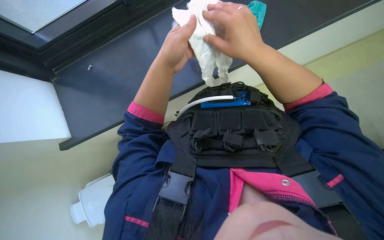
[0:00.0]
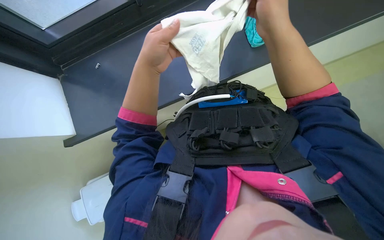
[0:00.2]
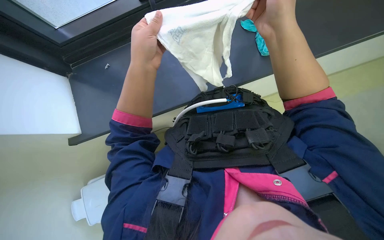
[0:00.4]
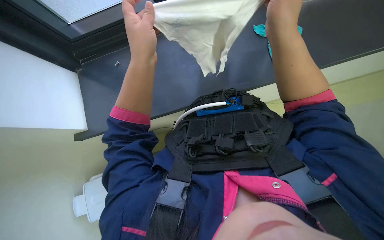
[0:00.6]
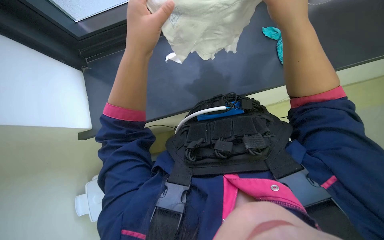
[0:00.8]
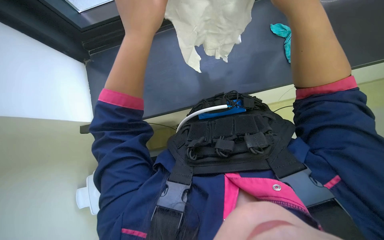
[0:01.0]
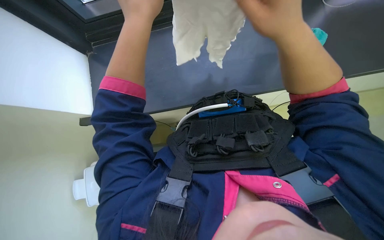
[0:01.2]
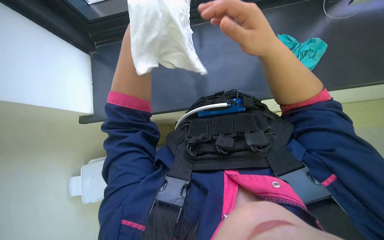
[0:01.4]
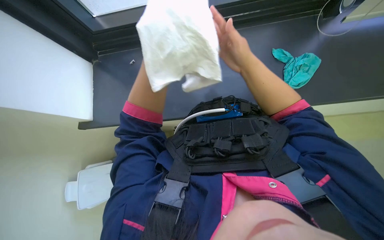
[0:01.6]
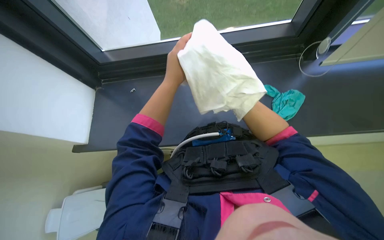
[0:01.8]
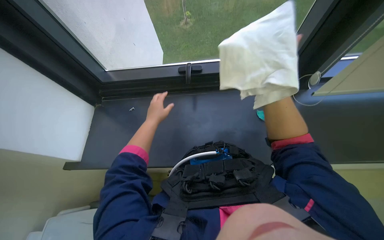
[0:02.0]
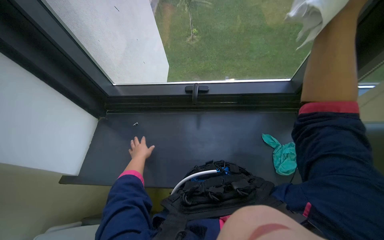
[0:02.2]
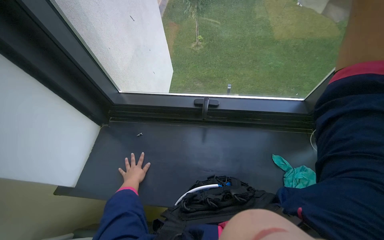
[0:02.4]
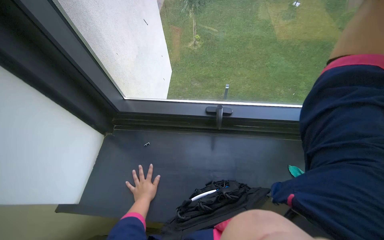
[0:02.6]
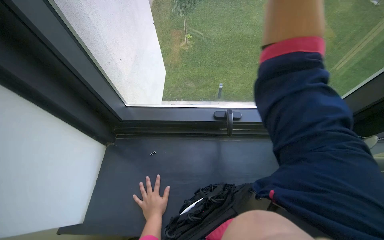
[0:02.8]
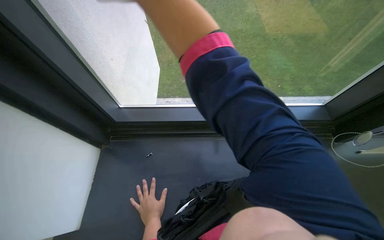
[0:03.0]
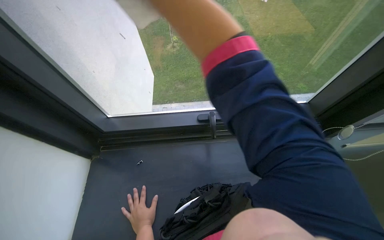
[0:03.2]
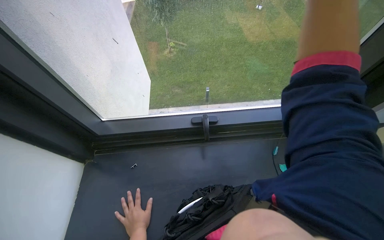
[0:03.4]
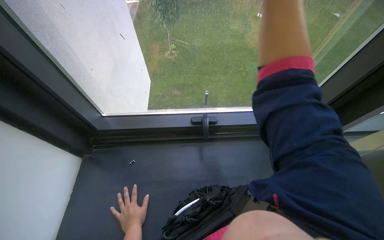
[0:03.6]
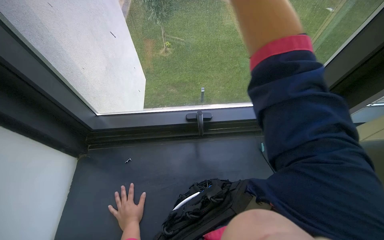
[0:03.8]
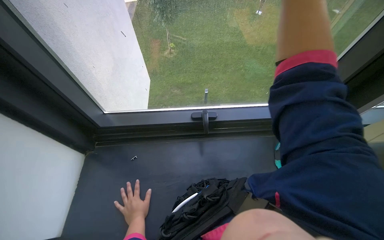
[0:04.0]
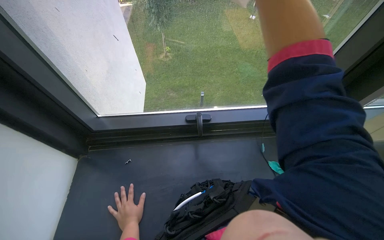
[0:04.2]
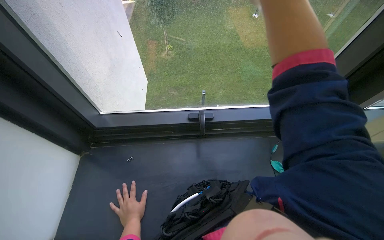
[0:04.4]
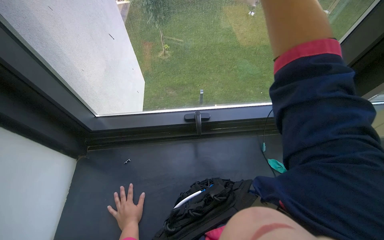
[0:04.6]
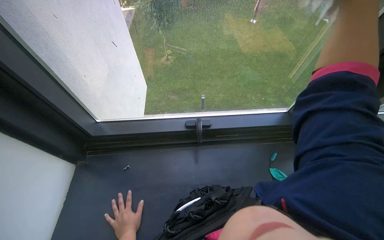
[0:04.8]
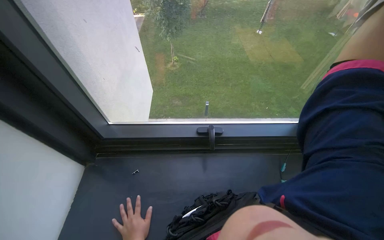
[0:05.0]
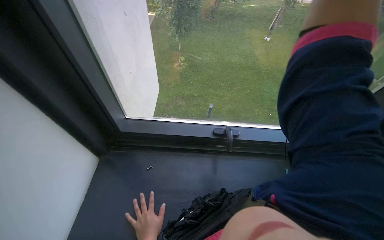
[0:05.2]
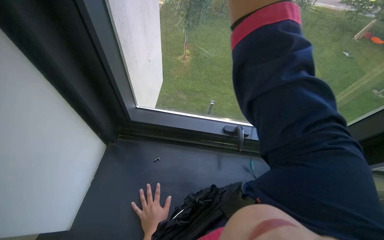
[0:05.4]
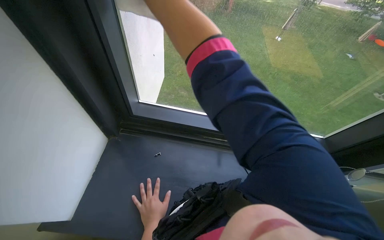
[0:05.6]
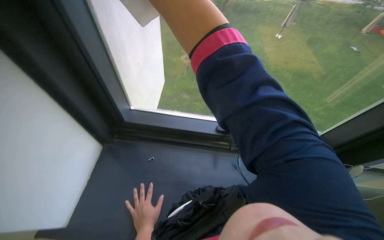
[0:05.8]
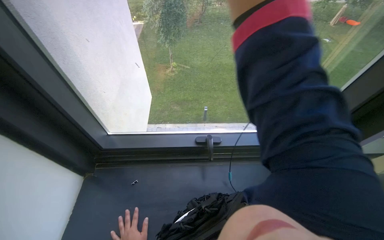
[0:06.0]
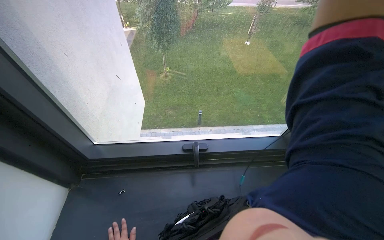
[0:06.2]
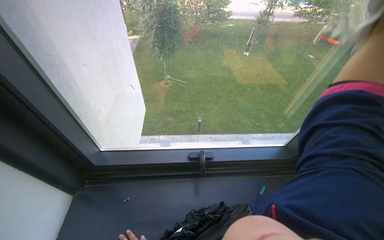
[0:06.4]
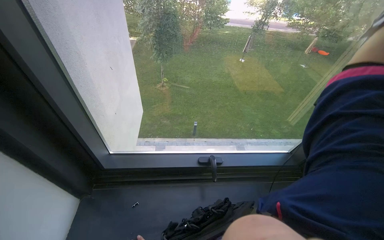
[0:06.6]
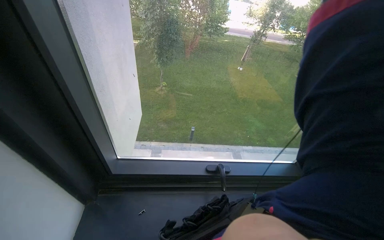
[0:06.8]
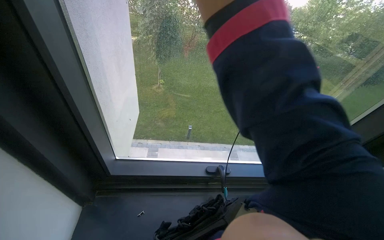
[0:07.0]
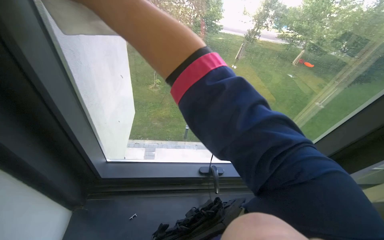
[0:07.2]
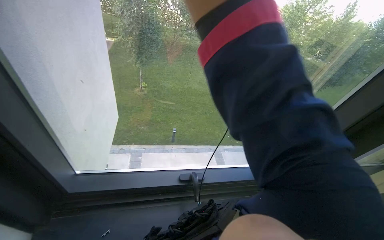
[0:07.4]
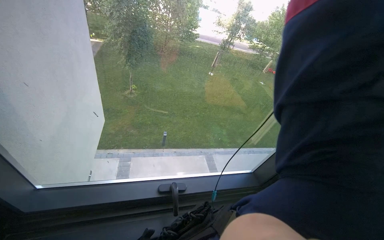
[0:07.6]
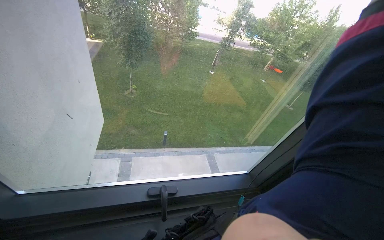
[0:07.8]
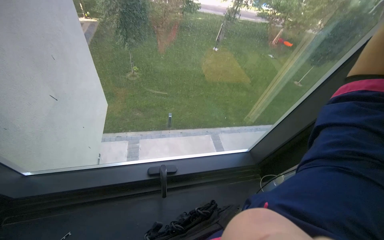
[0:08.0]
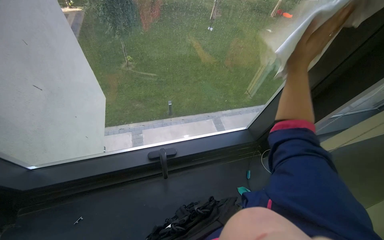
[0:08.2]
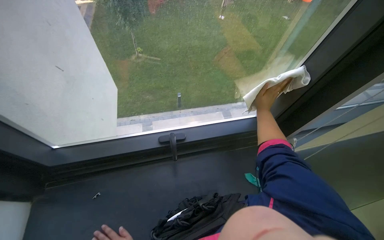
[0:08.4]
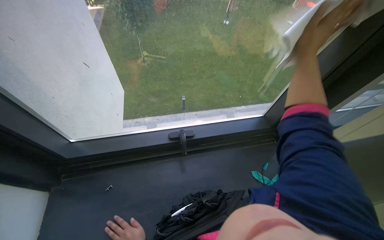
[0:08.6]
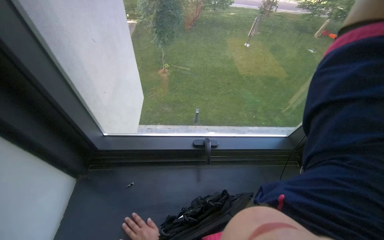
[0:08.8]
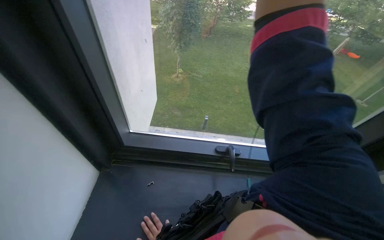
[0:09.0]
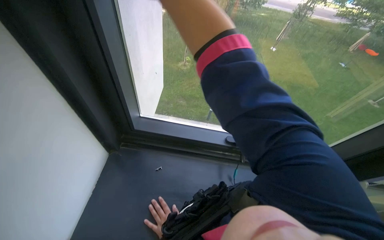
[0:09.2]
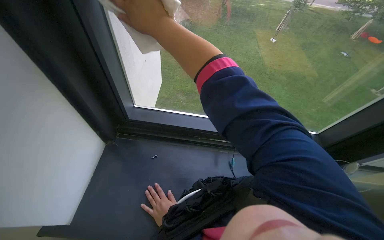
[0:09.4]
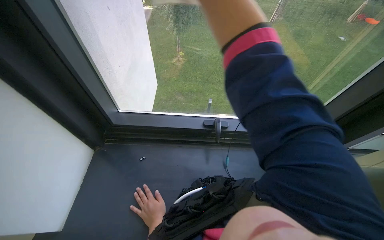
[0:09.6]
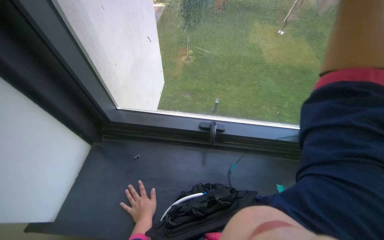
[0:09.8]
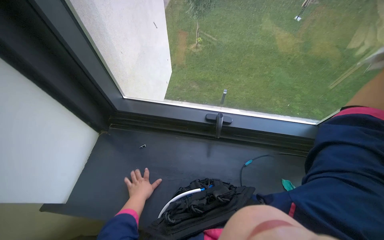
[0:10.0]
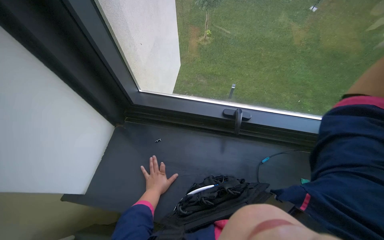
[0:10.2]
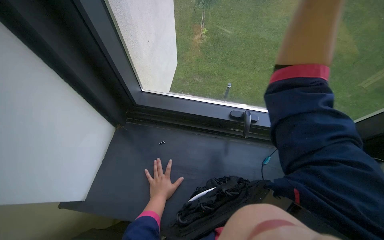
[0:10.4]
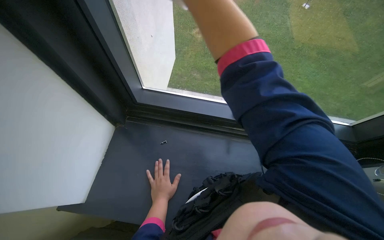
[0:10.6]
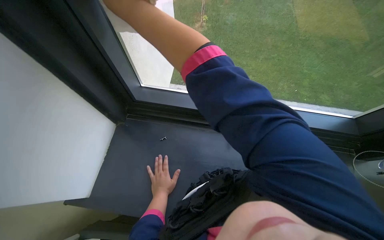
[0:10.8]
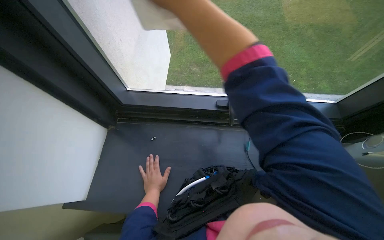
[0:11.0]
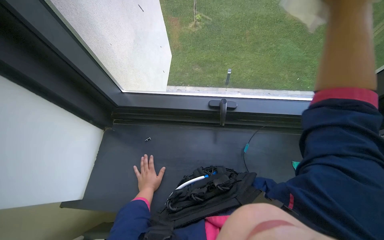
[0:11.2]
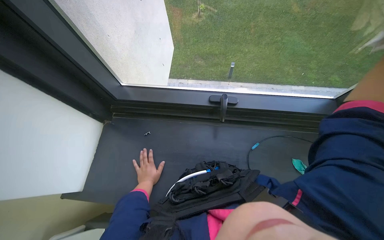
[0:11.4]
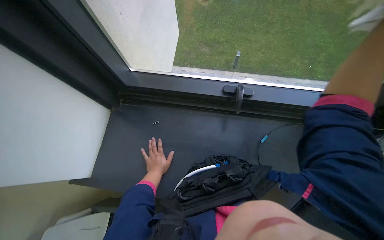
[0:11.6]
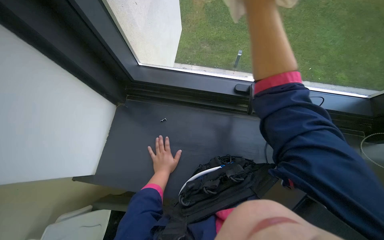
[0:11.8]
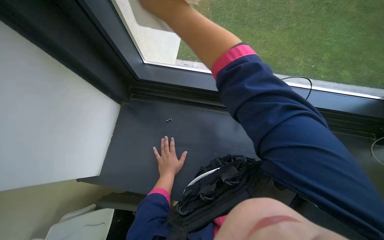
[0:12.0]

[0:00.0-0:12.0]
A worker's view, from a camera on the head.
Job: cleaning windows.
The whole recording: Wiping window frame and glass. The worker wipes the window frame and glass with cleaning cloths, adjusting the window blind.
0:01.6 to 0:03.0: The camera pitches upward, by roughly 30 degrees.
0:06.0 to 0:07.6: The camera is aimed approximately 20 degrees further to the right.
0:09.0 to 0:10.4: The wearer looks approximately 15 degrees further downward.
0:10.4 to 0:12.0: The wearer looks approximately 15 degrees further downward.

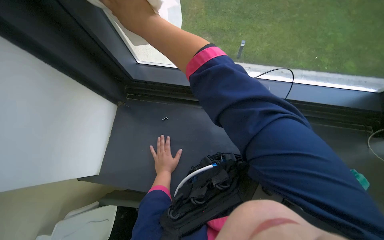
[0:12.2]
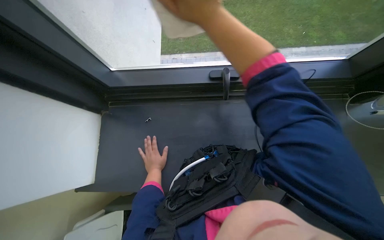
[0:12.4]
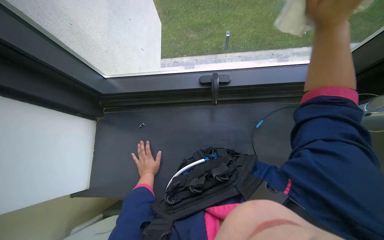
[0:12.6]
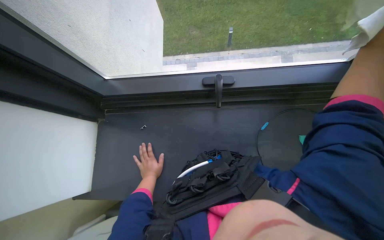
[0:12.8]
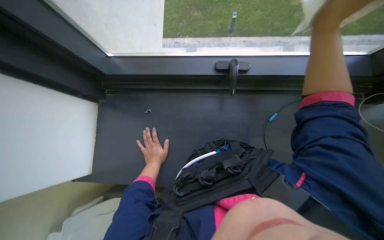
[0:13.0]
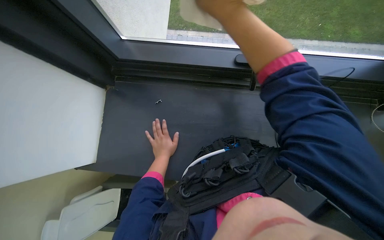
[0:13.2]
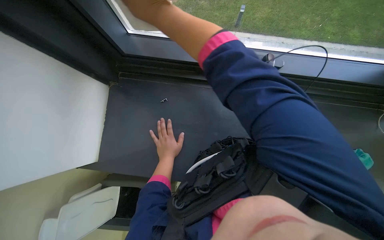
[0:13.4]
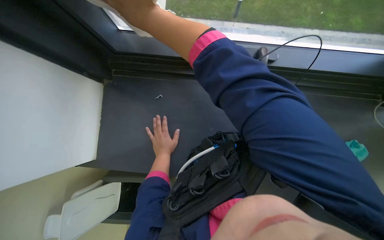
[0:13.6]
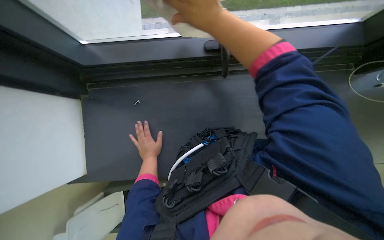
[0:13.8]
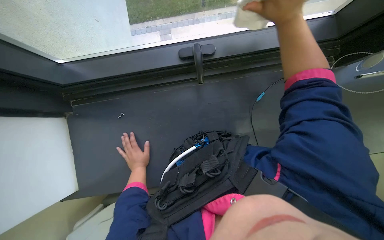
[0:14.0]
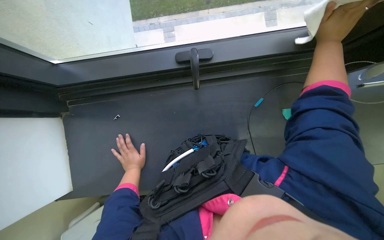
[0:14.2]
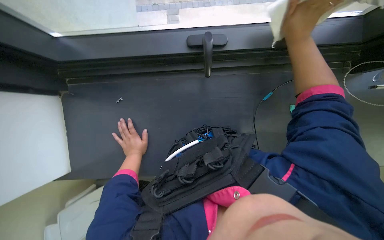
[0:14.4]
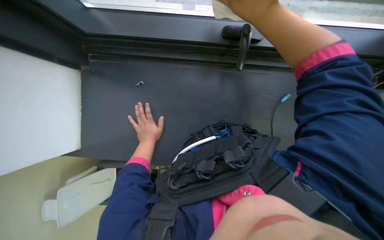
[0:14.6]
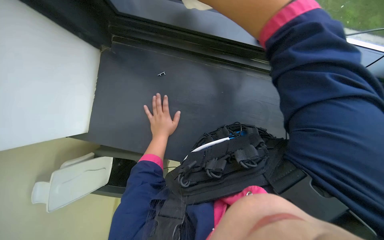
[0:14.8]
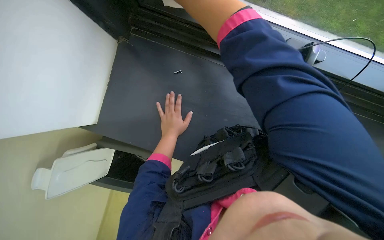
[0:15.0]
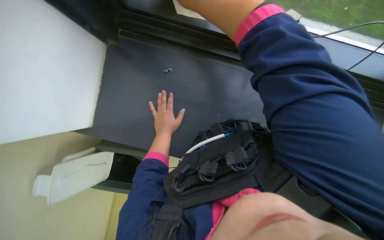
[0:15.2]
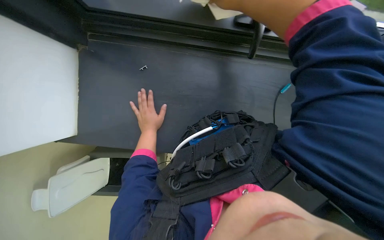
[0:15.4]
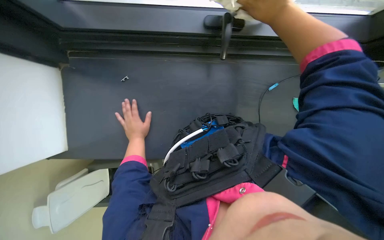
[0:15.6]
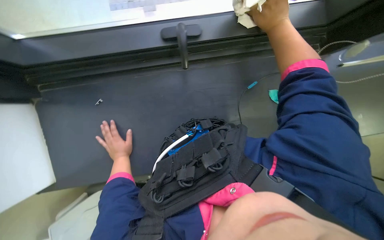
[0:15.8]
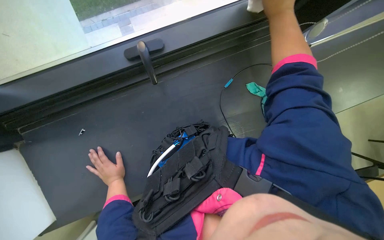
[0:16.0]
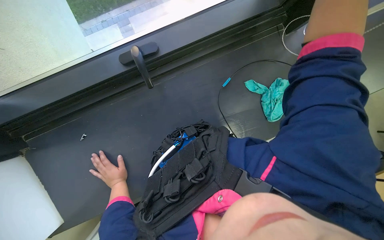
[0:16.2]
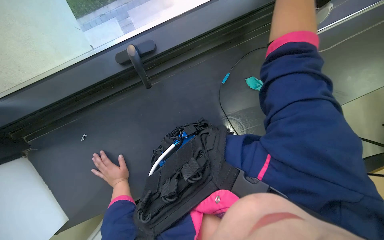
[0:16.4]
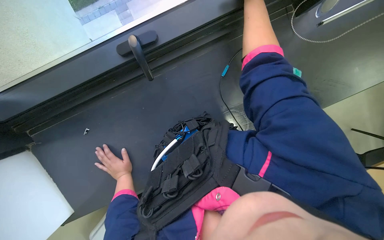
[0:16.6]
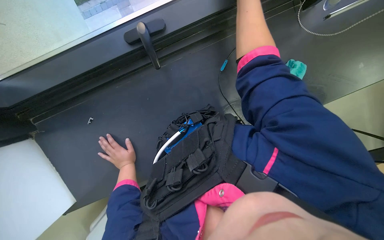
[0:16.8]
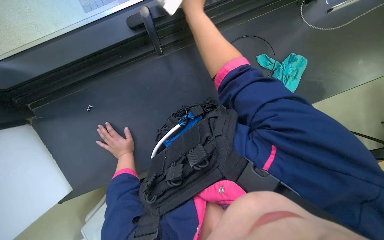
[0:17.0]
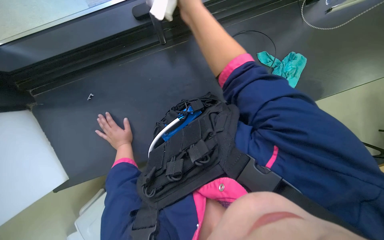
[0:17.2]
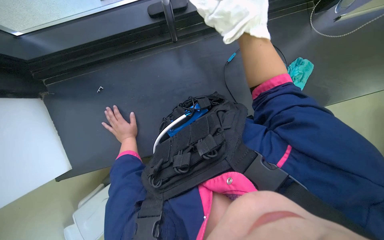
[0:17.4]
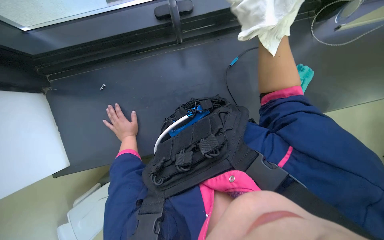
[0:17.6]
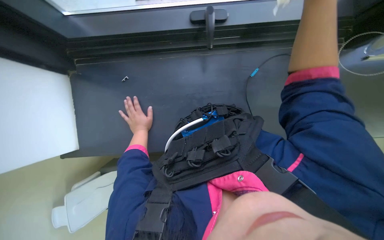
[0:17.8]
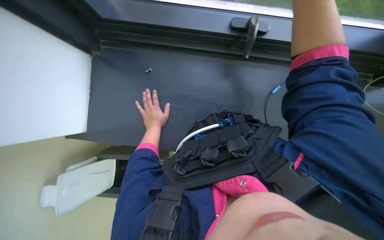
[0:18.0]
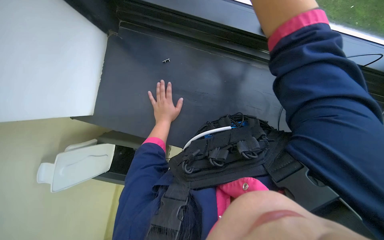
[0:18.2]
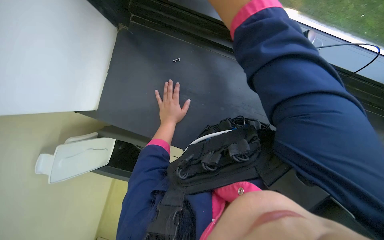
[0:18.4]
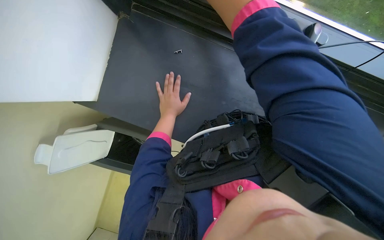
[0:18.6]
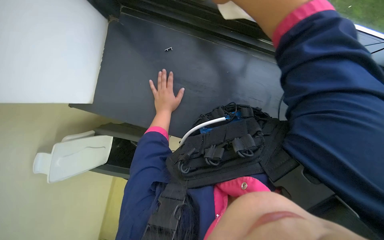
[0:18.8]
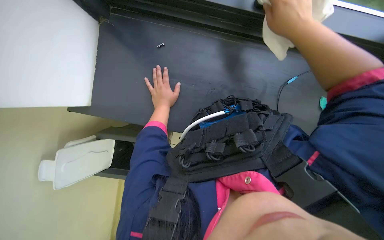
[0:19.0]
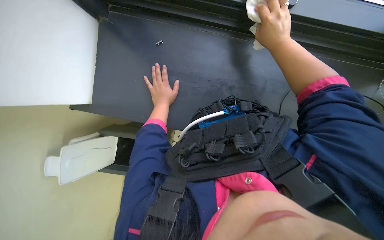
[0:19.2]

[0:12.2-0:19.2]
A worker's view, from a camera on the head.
Job: cleaning windows.
The whole recording: Wiping window frame and glass. The worker wipes the window frame and glass with cleaning cloths, adjusting the window blind.
0:15.0 to 0:16.4: Everything in view rotates some 45 degrees counterclockwise.
